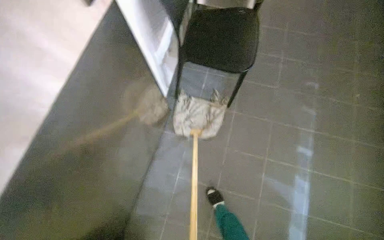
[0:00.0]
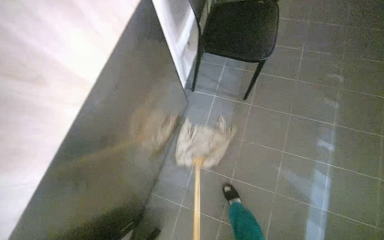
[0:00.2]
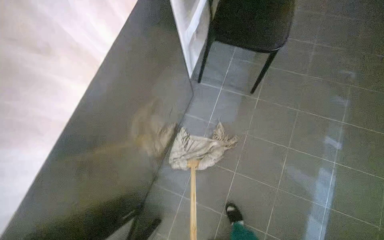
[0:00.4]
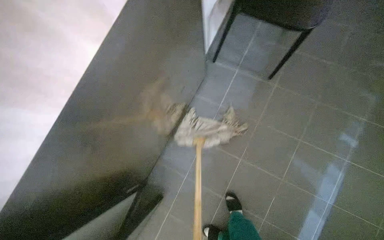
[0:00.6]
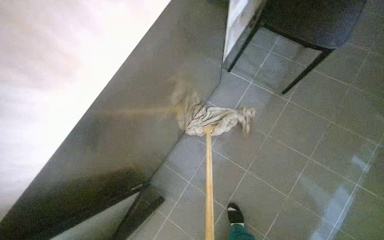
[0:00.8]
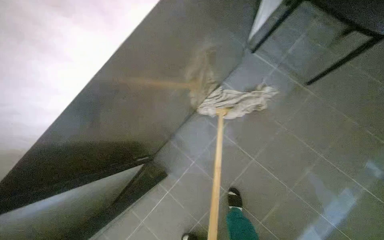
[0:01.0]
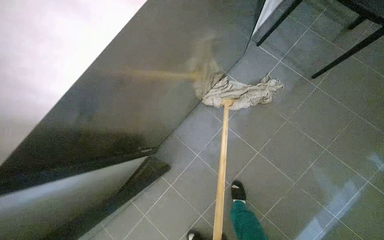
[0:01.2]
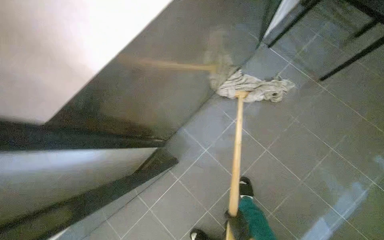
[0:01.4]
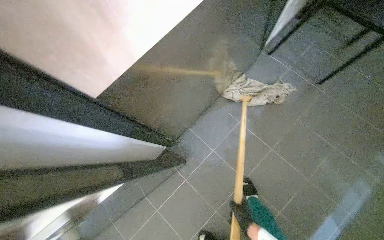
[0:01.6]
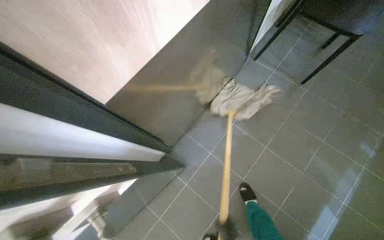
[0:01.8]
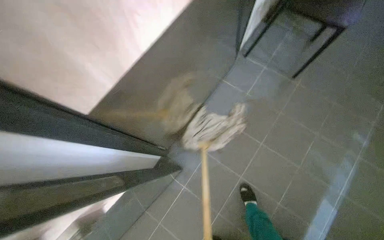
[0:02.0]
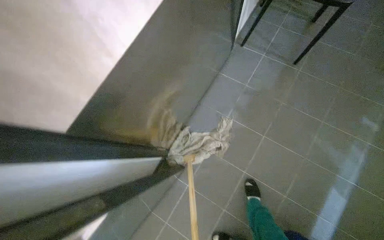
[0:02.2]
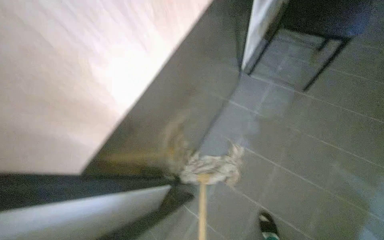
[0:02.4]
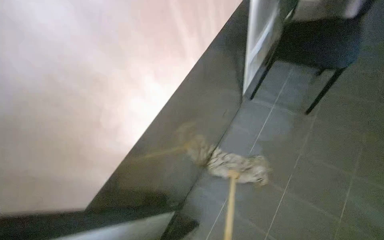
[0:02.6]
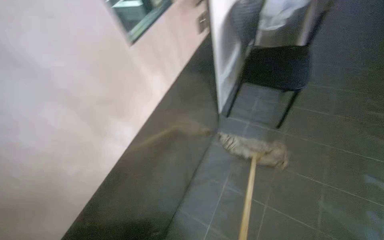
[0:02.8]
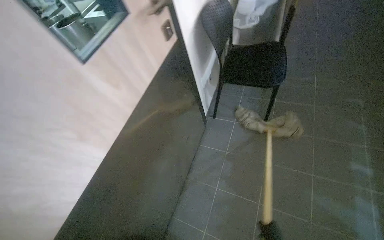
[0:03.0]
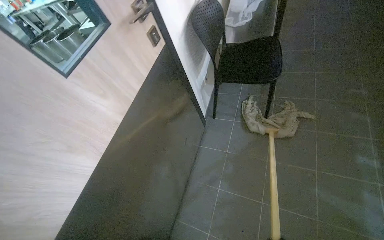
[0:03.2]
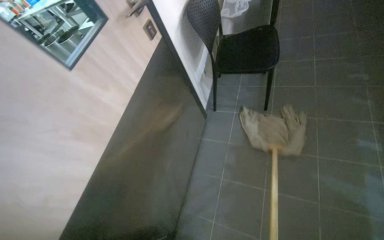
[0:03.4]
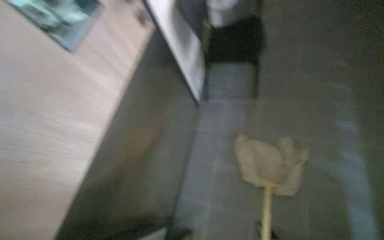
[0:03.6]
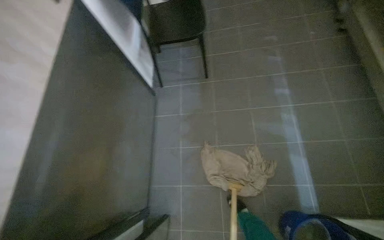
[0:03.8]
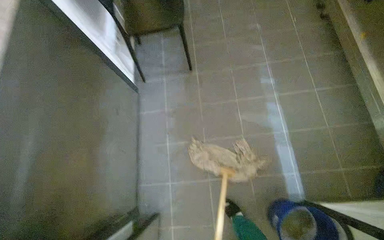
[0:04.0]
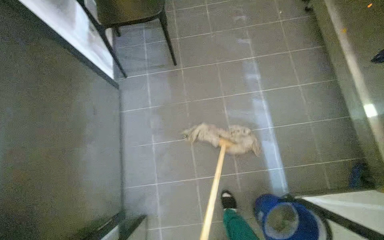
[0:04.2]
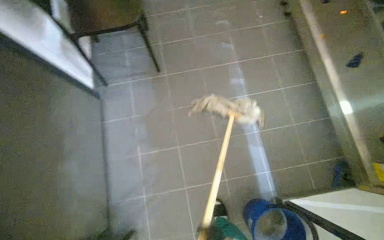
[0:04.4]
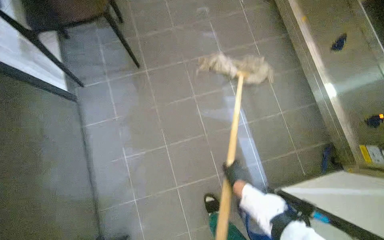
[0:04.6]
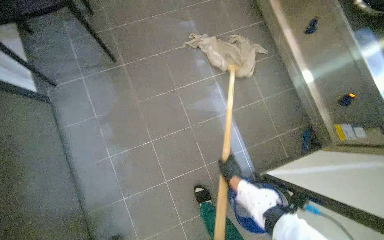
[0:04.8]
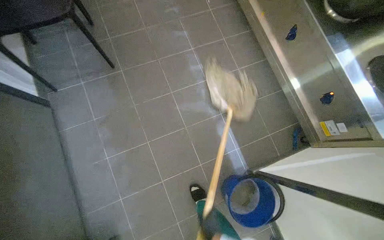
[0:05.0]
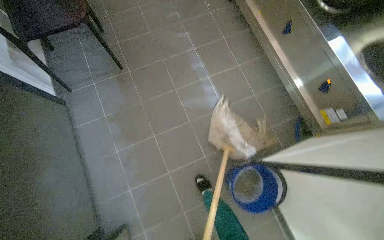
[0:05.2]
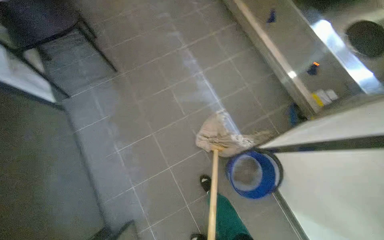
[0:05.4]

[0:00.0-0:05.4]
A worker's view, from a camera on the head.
Job: sweeping floor.
The whole recording: Sweeping kitchen floor. The worker sweeps the tiled floor in the kitchen area.
0:00.0 to 0:01.4: The camera travels roughly 50 cm. The scene rotates clockwise by approximately 30 degrees.
0:04.0 to 0:05.4: The wearer looks approximately 25 degrees further to the right.

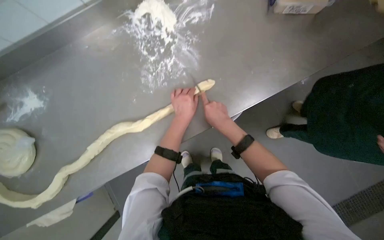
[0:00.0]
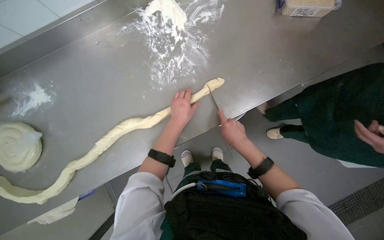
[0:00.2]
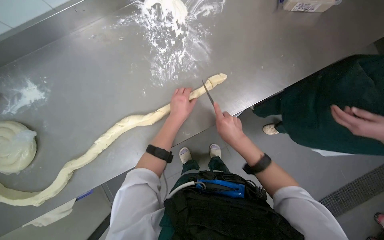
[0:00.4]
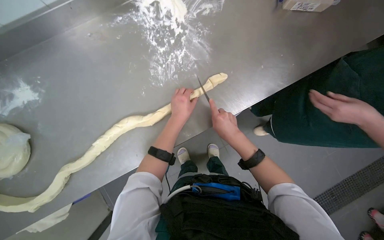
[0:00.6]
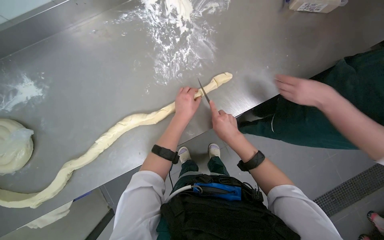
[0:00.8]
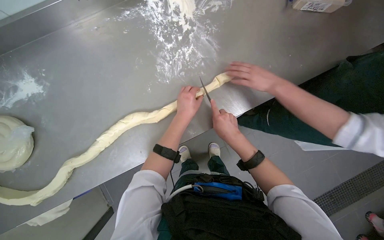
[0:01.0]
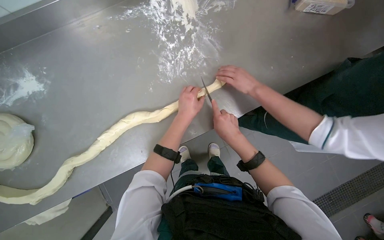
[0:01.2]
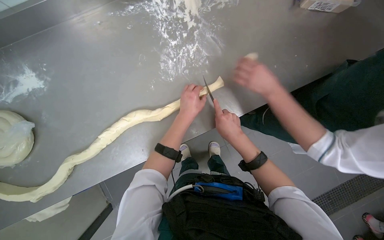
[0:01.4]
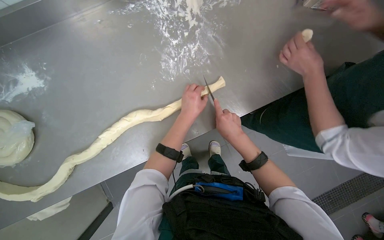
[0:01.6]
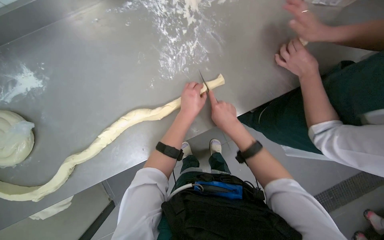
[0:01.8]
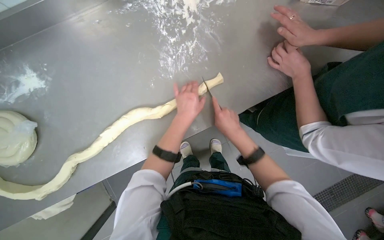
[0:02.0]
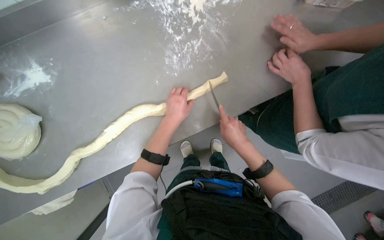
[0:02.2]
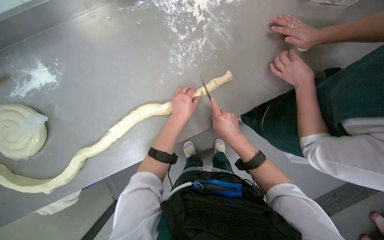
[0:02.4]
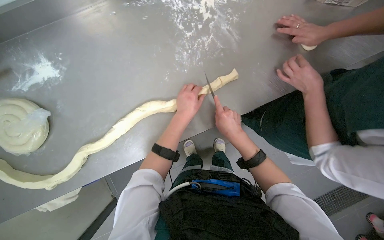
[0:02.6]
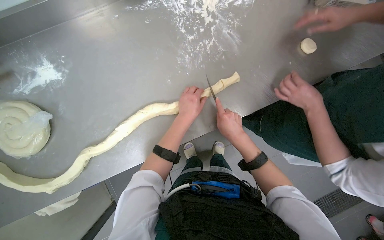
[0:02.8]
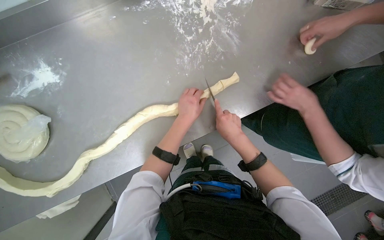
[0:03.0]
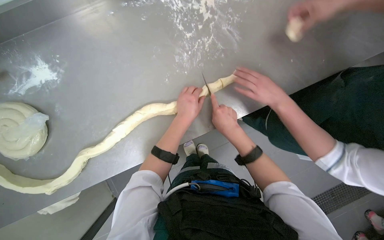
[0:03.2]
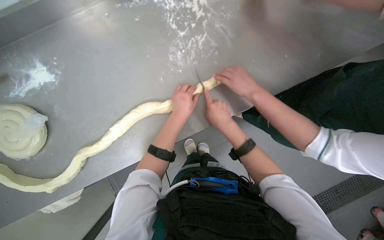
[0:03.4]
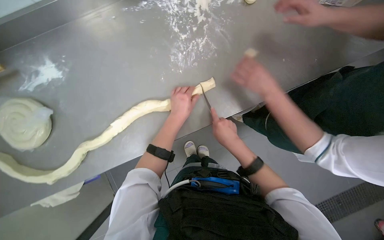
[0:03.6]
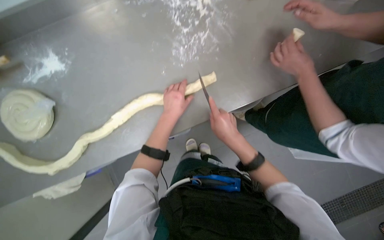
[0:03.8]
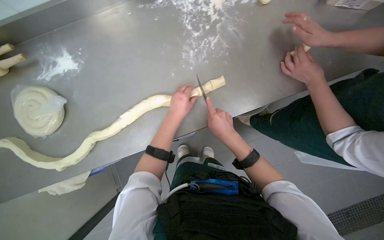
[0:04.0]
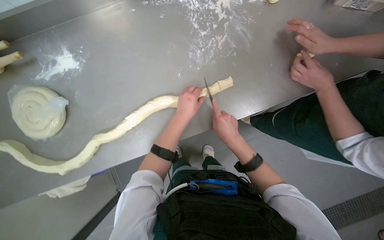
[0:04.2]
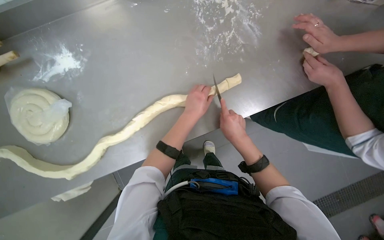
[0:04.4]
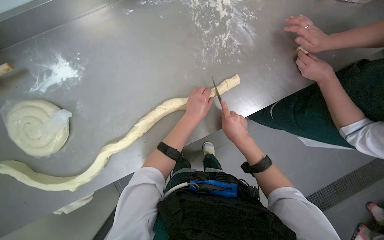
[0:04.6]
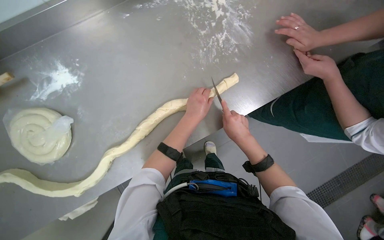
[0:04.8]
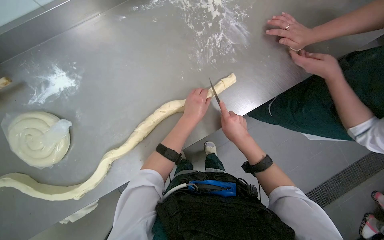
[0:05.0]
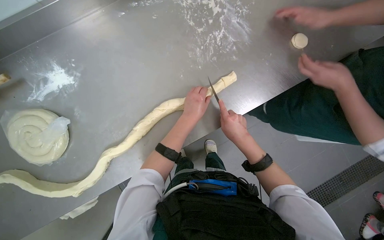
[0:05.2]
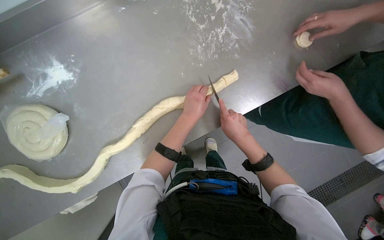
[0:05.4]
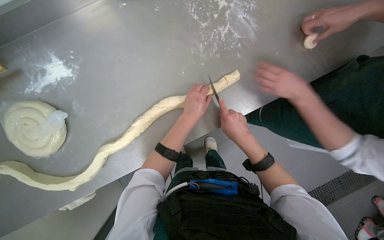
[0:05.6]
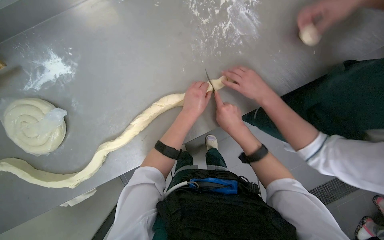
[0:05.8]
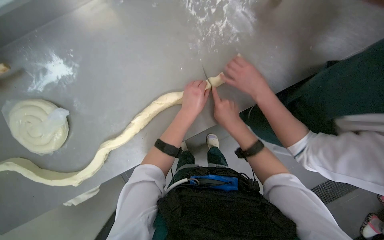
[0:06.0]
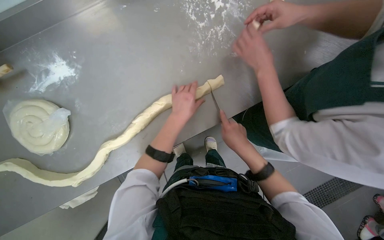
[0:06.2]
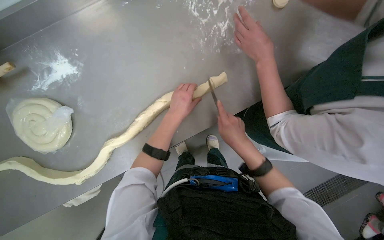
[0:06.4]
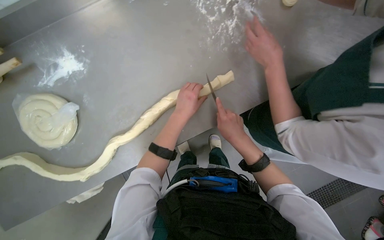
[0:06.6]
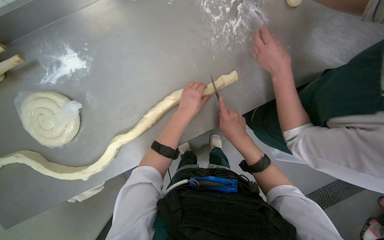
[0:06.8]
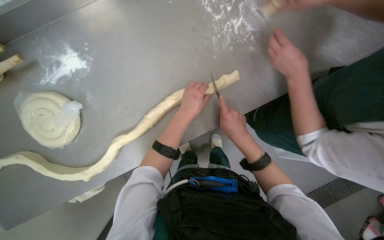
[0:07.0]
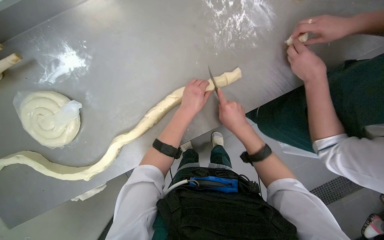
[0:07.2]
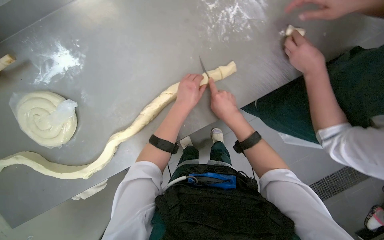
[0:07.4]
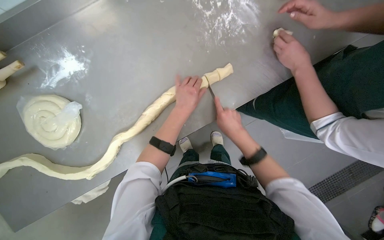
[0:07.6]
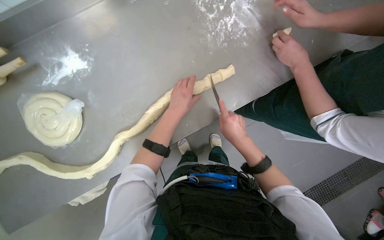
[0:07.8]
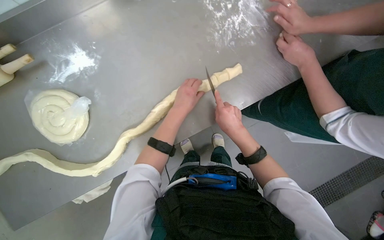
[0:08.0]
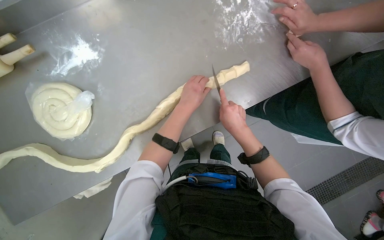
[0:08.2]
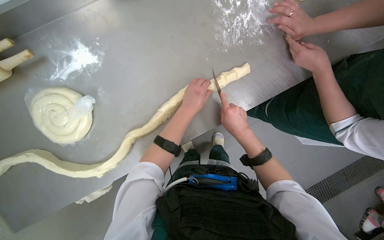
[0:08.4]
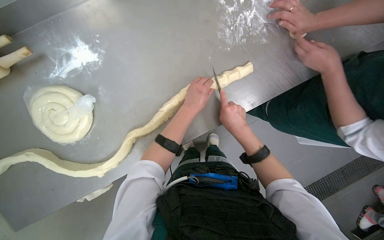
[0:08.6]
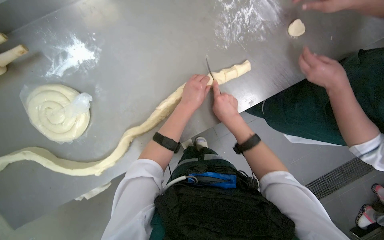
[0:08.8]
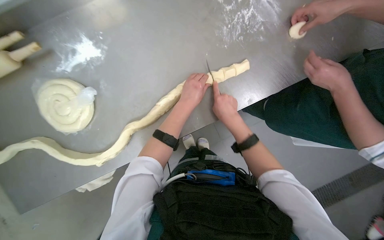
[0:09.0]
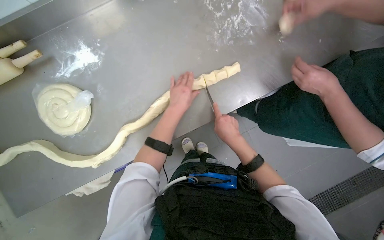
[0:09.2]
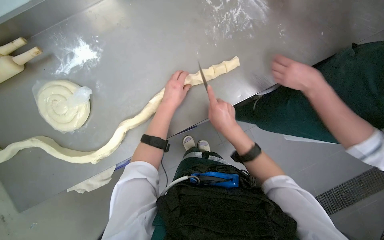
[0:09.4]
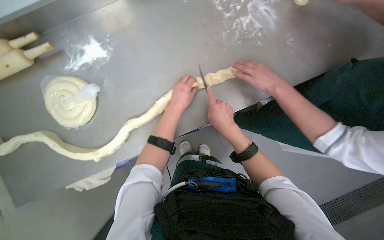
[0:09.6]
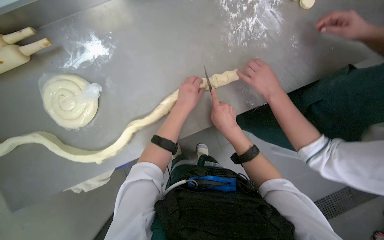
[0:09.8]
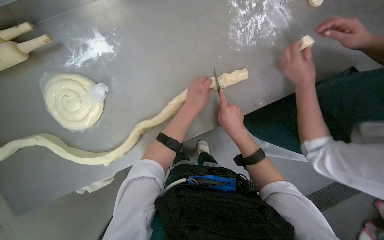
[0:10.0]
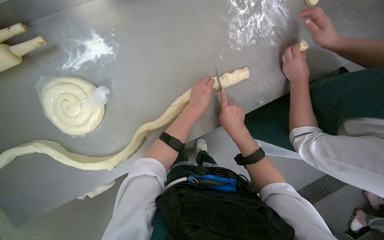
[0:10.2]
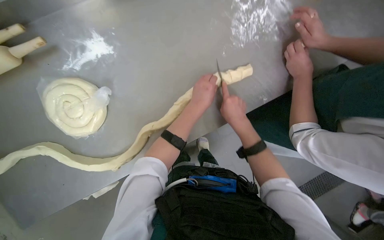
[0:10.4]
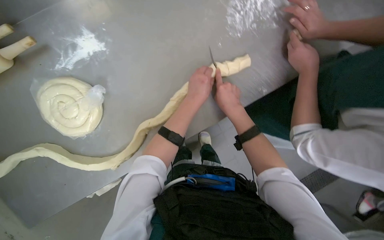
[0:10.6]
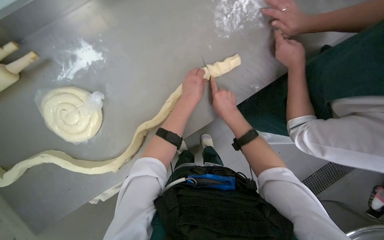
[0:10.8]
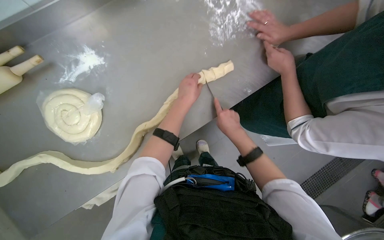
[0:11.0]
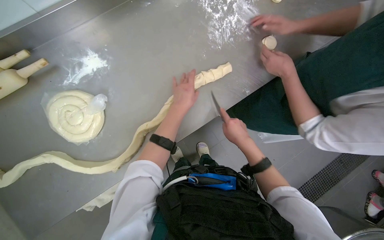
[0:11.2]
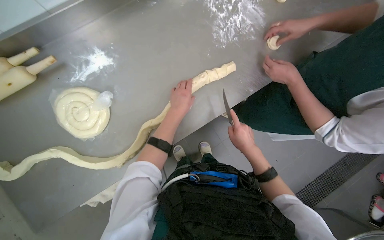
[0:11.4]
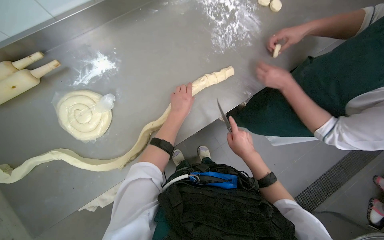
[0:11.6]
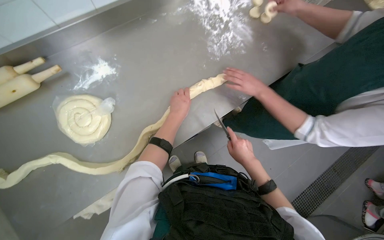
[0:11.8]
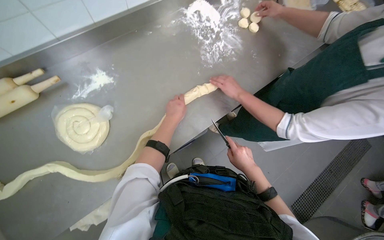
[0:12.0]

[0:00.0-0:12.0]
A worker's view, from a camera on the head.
Job: preparing food.
The whole recording: Cutting dough strands into pieces. The worker cuts long dough strands into smaller pieces with a knife.
0:00.0 to 0:01.6: The hands stay close to where they were, moving slightly.
0:01.6 to 0:03.0: The hands are busy where they are.
0:03.0 to 0:06.0: The hands are busy where they are.
0:06.0 to 0:07.6: The hands make small movements and keep their place.
0:07.6 to 0:09.0: The hands work in one place, with small movements.
0:09.0 to 0:10.4: The hands make small movements and keep their place.
0:10.4 to 0:12.0: The view tilts some 15 degrees upward. The right hand heads down the picture and to the right, covering roughly 20 cm.

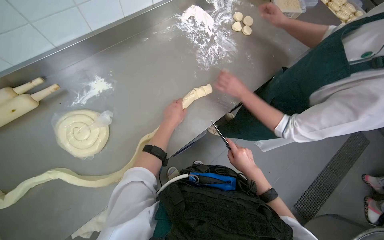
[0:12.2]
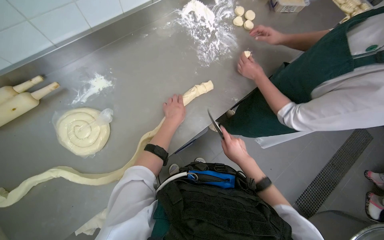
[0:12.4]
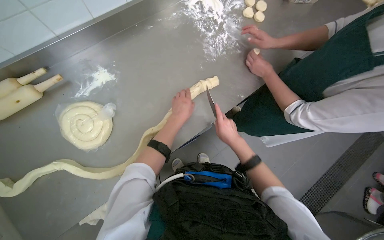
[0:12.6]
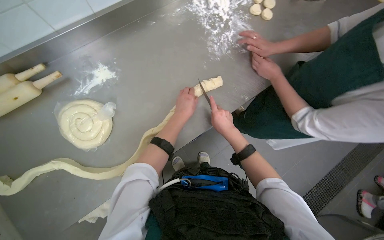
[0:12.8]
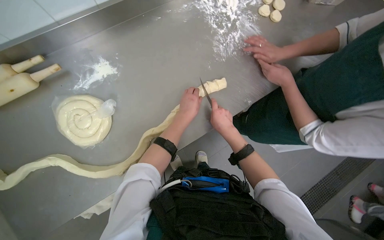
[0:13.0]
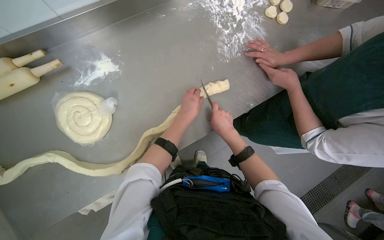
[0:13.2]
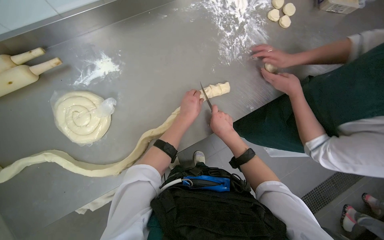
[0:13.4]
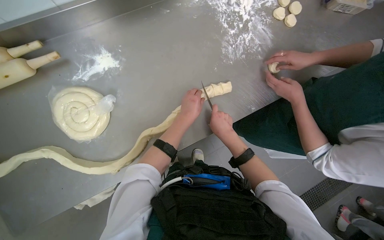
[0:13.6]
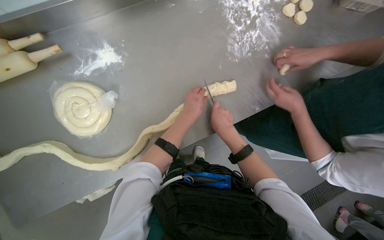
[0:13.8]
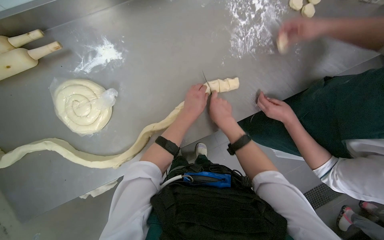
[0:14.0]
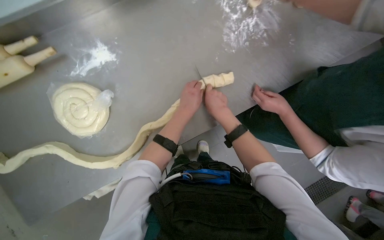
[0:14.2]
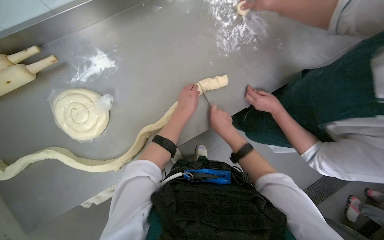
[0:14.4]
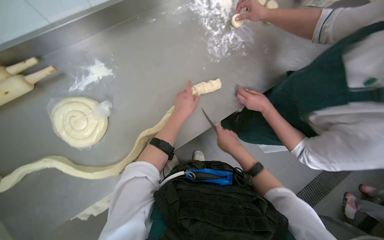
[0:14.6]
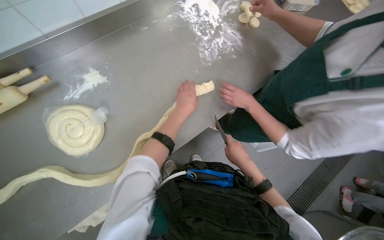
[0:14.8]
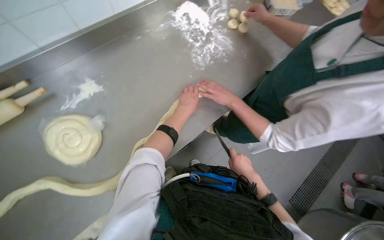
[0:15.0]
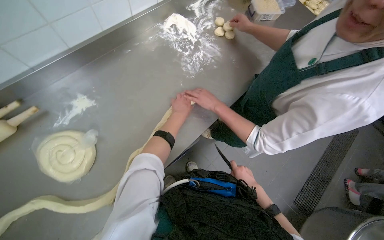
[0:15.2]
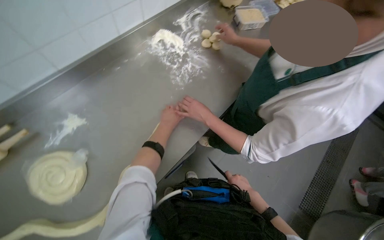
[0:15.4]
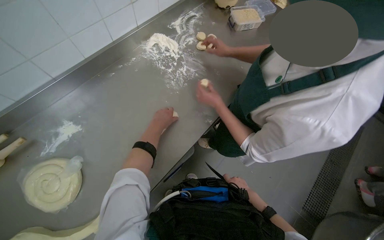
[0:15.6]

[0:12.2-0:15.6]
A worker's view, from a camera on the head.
Job: preparing food.
The whole recording: Cutting dough strands into pieces. The worker cuts long dough strands into smaller pieces with a knife.
0:12.2 to 0:13.8: The right hand moves up the picture and to the left, roughly 20 cm.
0:13.8 to 0:15.6: The camera pitches upward, by approximately 15 degrees. The right hand heads down the picture and to the right, covering about 30 cm.
